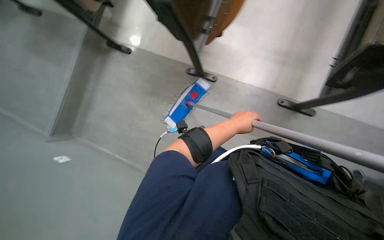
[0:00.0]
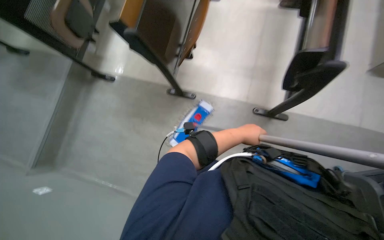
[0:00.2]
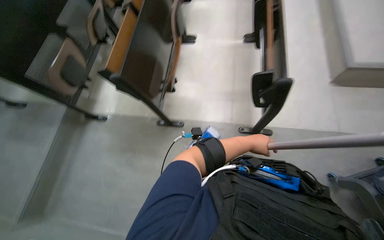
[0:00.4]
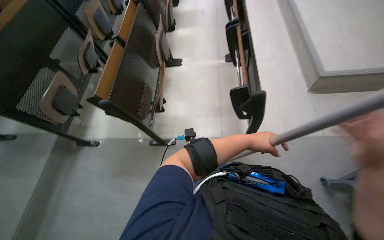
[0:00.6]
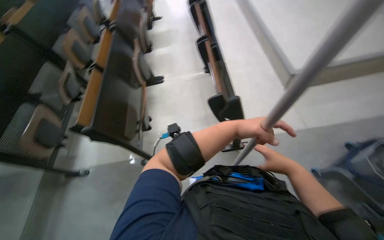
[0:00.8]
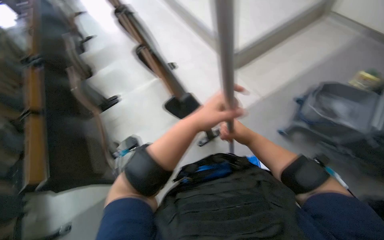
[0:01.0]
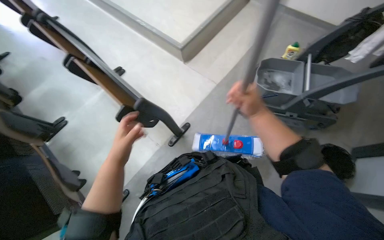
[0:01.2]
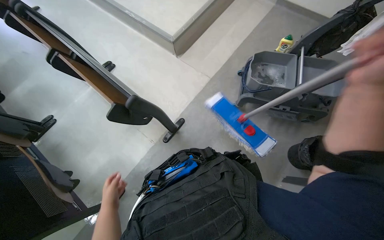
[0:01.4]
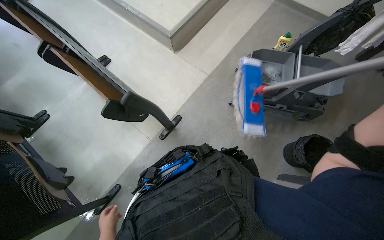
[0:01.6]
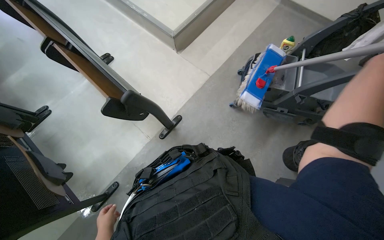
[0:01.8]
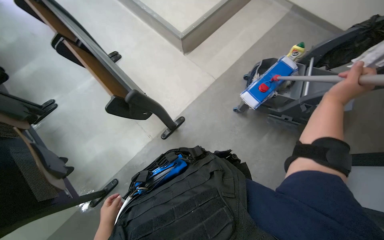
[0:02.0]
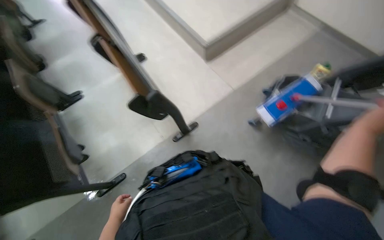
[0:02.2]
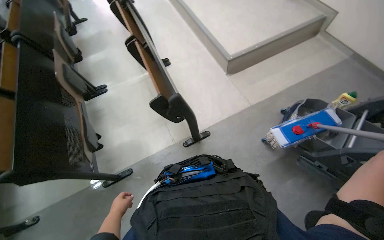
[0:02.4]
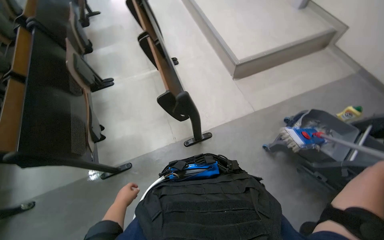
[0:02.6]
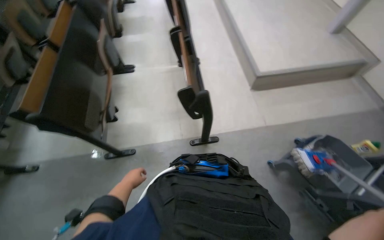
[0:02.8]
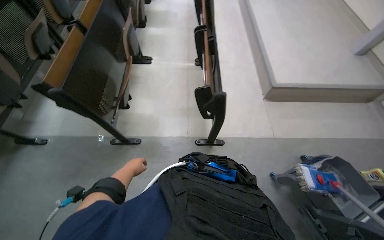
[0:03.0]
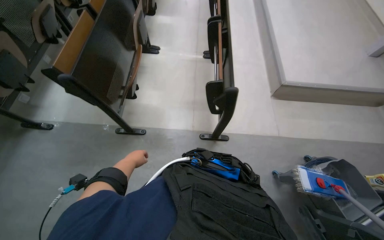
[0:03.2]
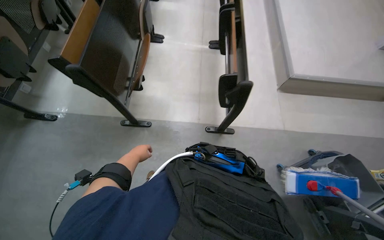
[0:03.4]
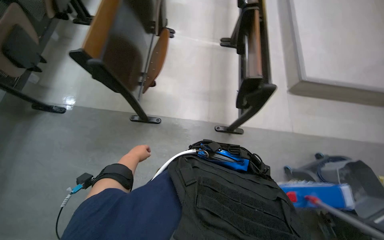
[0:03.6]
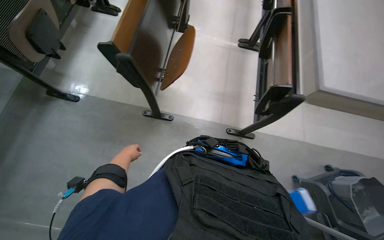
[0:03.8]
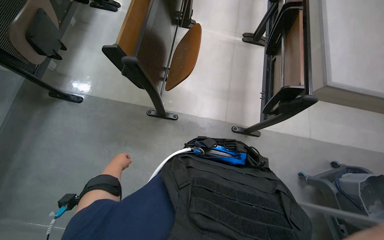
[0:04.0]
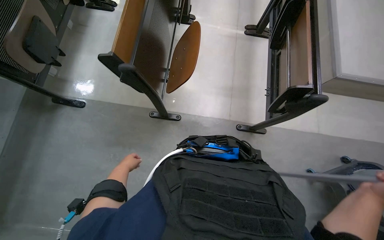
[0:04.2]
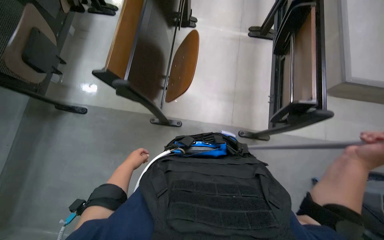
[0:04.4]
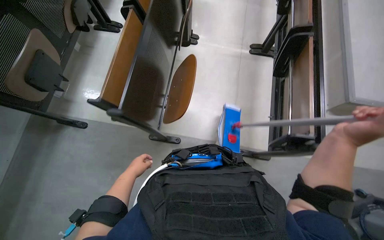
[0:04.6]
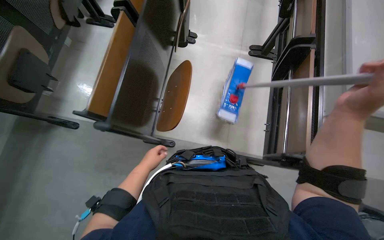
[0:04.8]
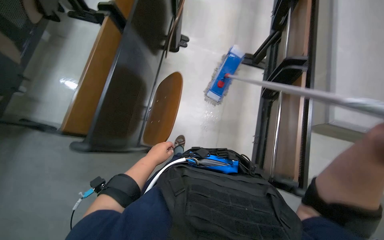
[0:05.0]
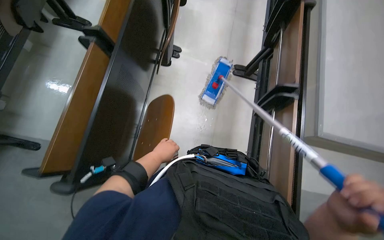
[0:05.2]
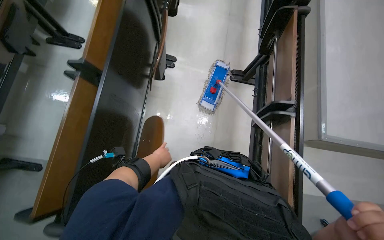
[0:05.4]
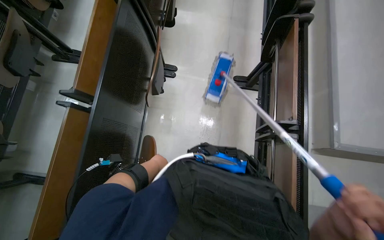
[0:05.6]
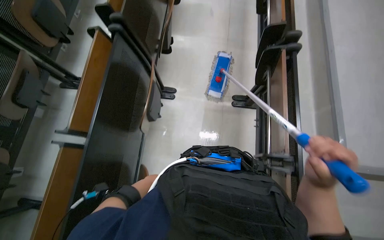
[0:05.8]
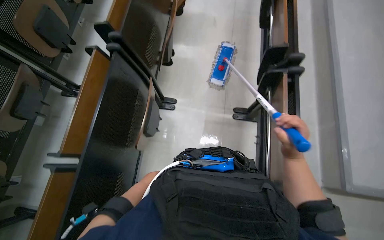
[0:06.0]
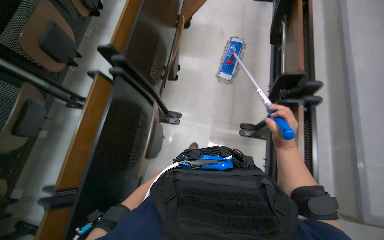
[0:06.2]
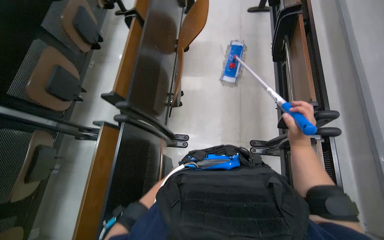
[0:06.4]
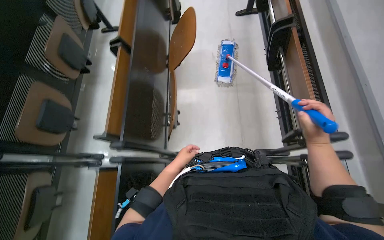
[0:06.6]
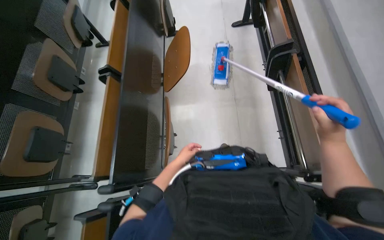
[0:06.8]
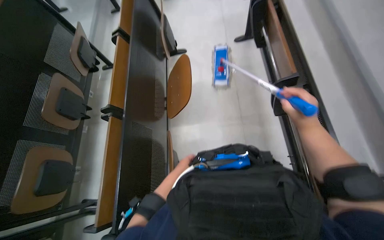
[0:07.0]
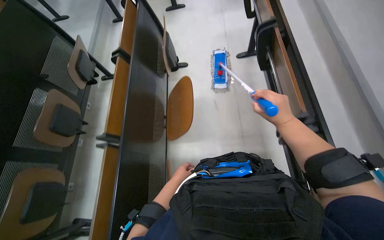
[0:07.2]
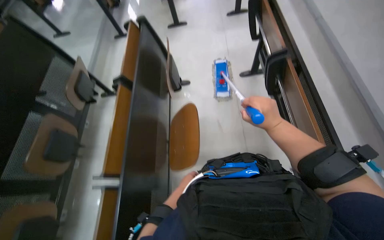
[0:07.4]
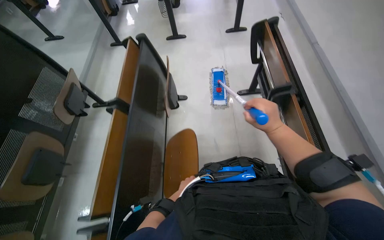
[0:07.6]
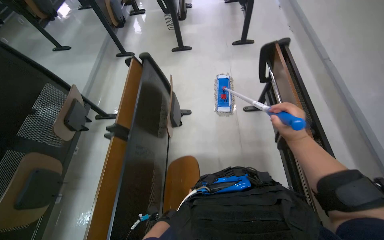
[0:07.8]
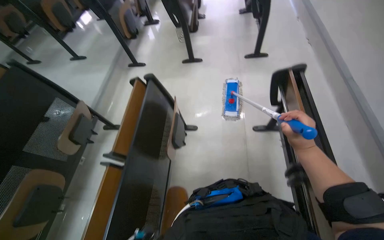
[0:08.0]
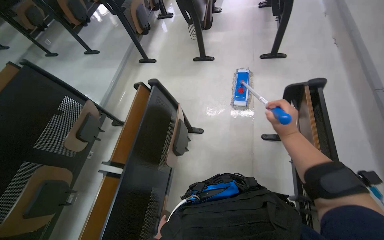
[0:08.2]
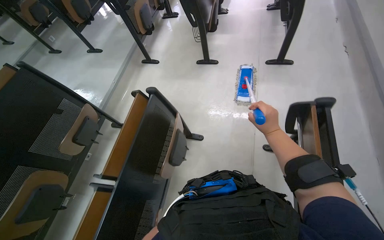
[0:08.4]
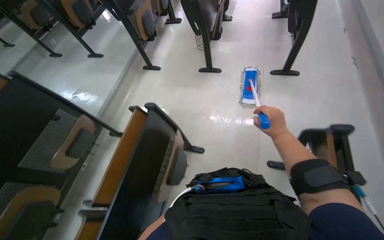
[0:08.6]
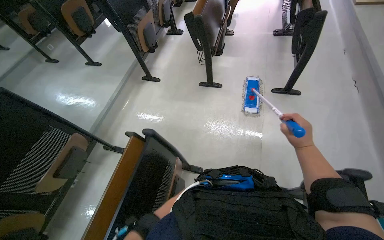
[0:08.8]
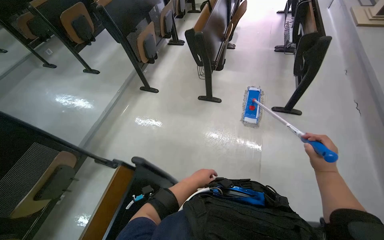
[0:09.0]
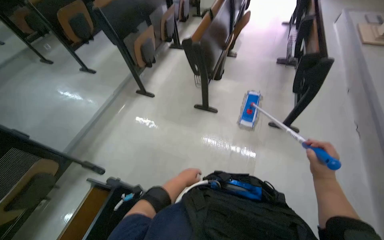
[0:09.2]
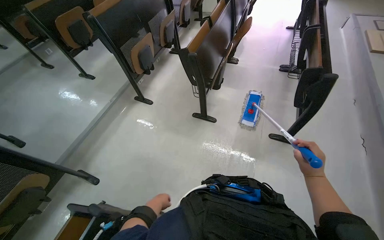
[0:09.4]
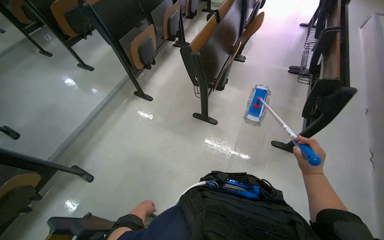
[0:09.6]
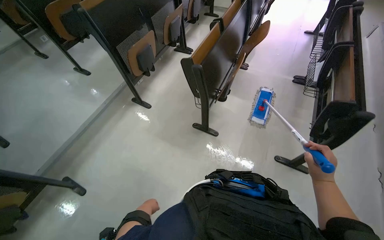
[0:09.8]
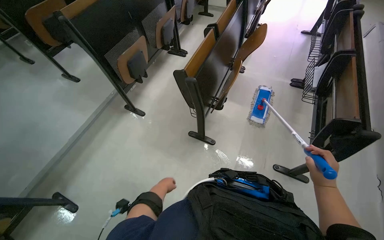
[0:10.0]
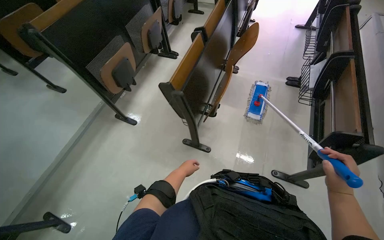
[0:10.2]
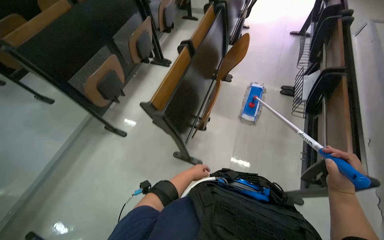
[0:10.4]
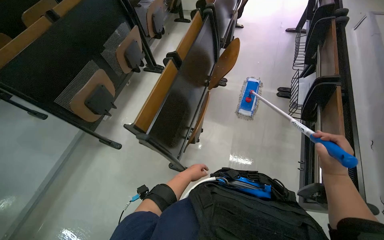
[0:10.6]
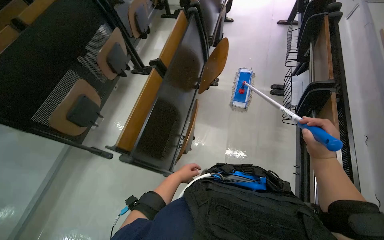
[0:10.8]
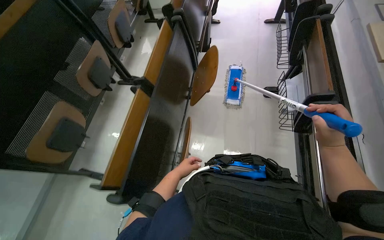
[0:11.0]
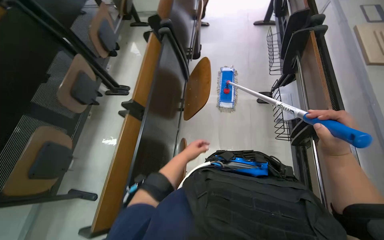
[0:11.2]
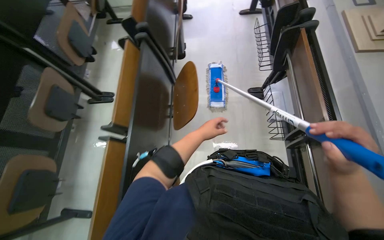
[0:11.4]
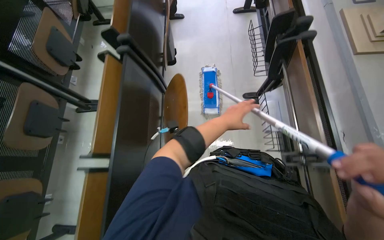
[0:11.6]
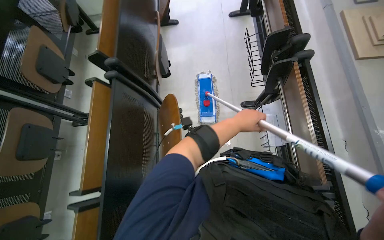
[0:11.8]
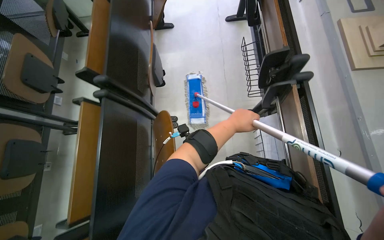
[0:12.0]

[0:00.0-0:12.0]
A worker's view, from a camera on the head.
Job: mopping floor.
The whole recording: Mopping classroom floor. The worker mops the classroom floor, occasionally adjusting the mop and moving the cleaning cart.
0:00.0 to 0:01.6: The head rotates some 75 degrees to the right. The camera pitches upward, by some 25 degrees.
0:01.6 to 0:03.0: The head rotates approximately 50 degrees to the left.
0:03.0 to 0:04.4: The wearer looks about 15 degrees further downward.
0:04.4 to 0:06.0: The camera is carried some 90 cm.
0:06.0 to 0:07.6: The head travels approximately 90 cm. The camera pitches upward, by approximately 15 degrees.
0:07.6 to 0:09.0: The camera travels about 80 cm.
0:09.0 to 0:10.4: The wearer moves some 90 cm.
0:10.4 to 0:12.0: The camera is carried roughly 1 m. The view tips downward by some 15 degrees.

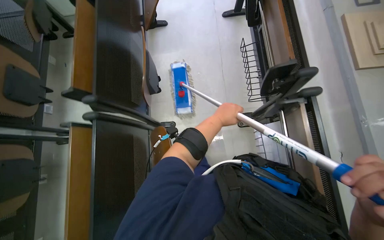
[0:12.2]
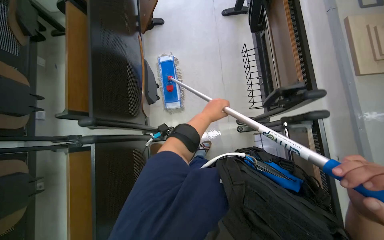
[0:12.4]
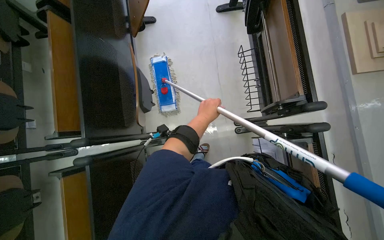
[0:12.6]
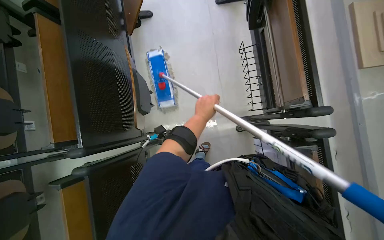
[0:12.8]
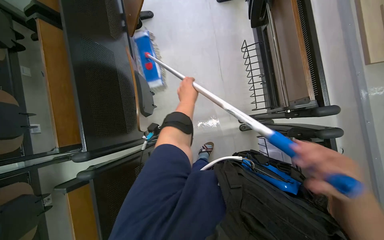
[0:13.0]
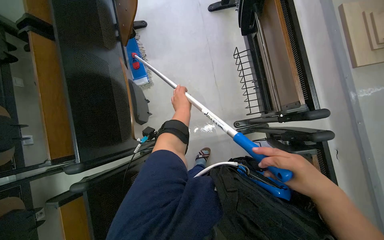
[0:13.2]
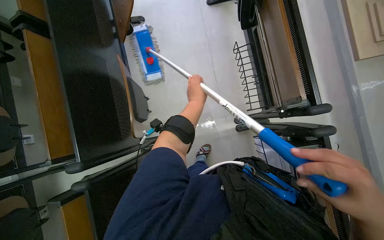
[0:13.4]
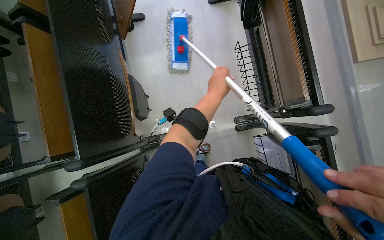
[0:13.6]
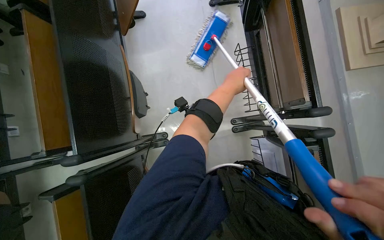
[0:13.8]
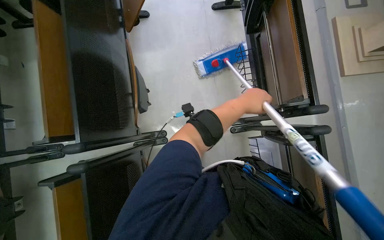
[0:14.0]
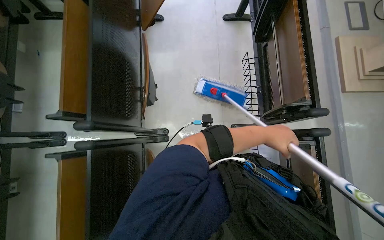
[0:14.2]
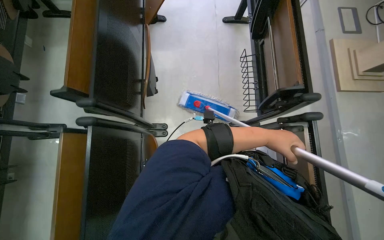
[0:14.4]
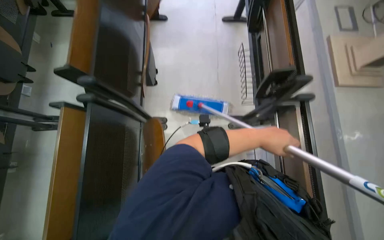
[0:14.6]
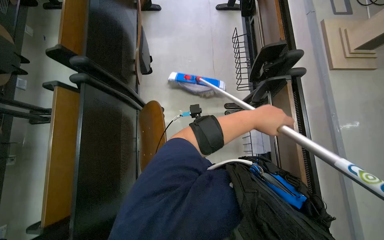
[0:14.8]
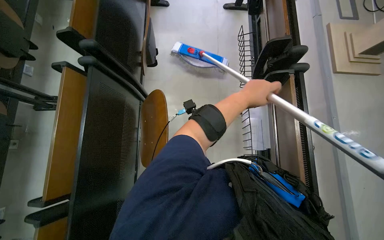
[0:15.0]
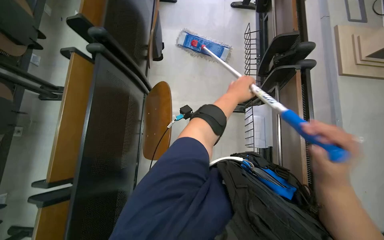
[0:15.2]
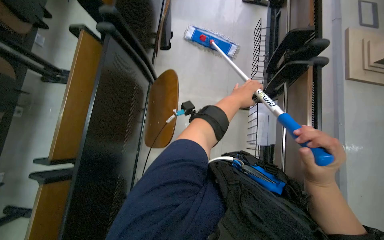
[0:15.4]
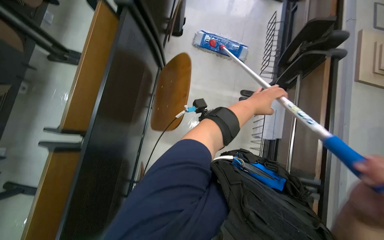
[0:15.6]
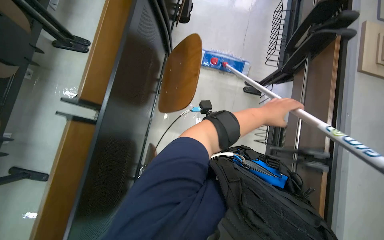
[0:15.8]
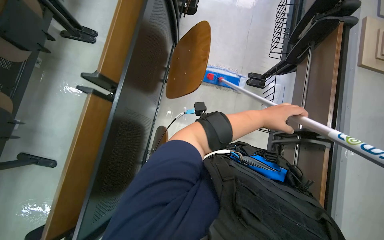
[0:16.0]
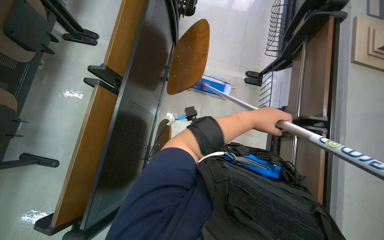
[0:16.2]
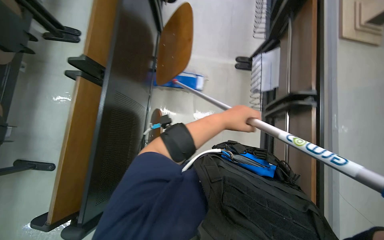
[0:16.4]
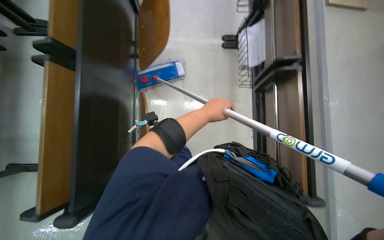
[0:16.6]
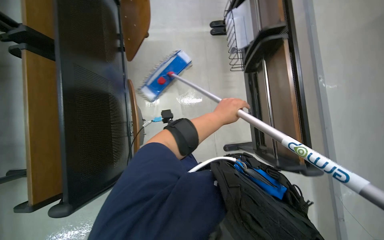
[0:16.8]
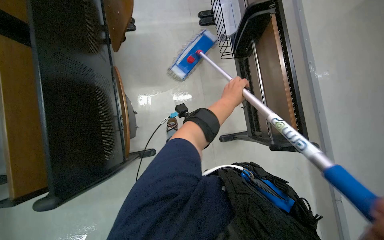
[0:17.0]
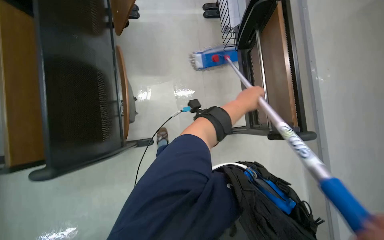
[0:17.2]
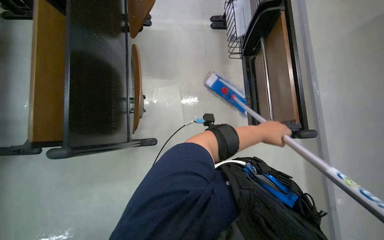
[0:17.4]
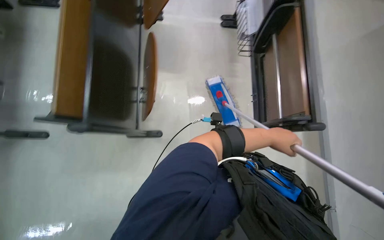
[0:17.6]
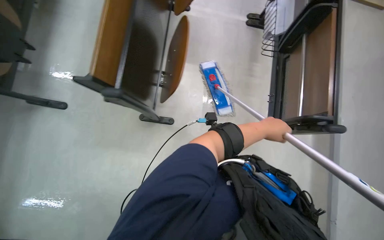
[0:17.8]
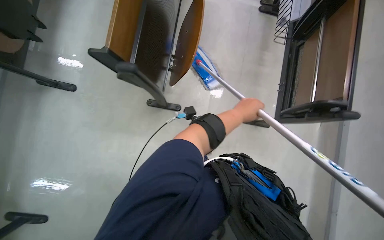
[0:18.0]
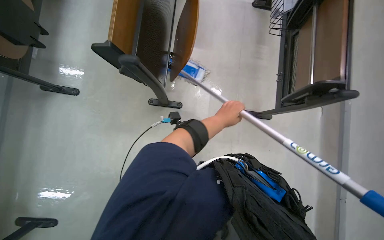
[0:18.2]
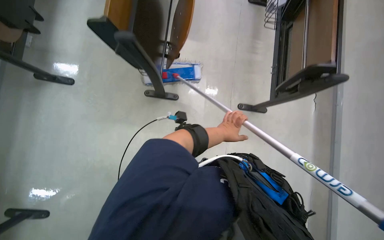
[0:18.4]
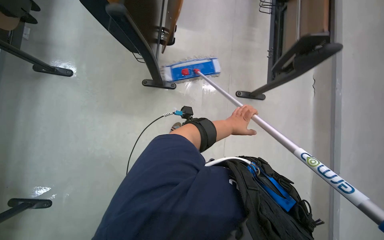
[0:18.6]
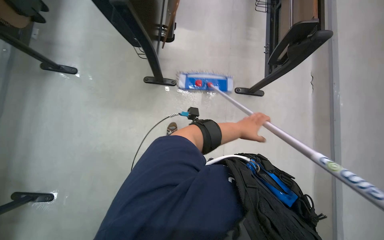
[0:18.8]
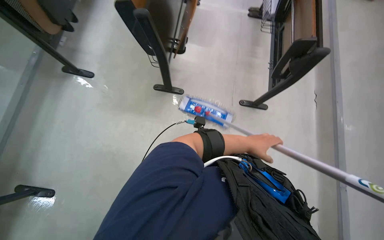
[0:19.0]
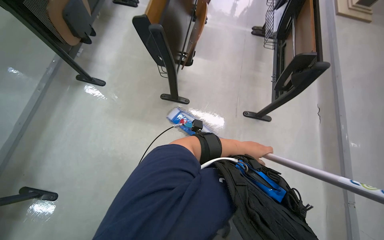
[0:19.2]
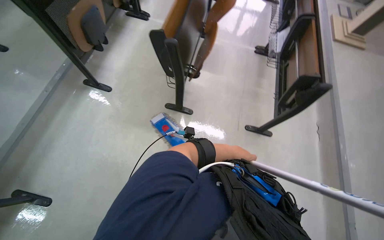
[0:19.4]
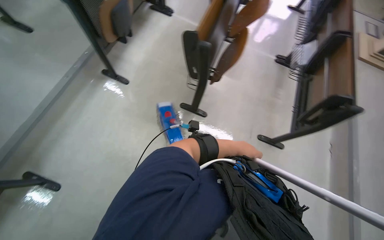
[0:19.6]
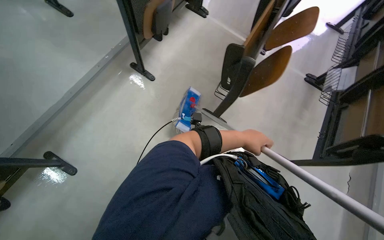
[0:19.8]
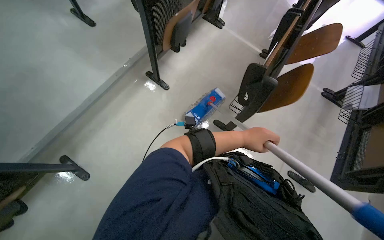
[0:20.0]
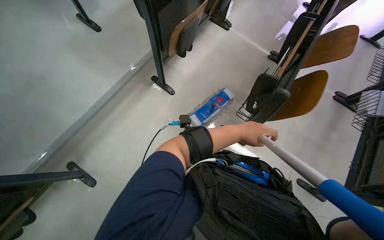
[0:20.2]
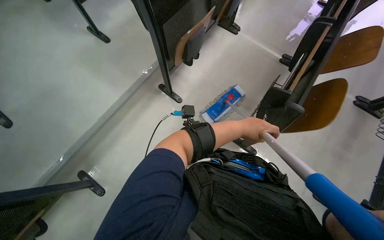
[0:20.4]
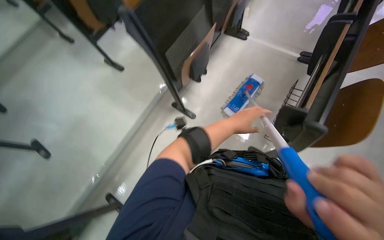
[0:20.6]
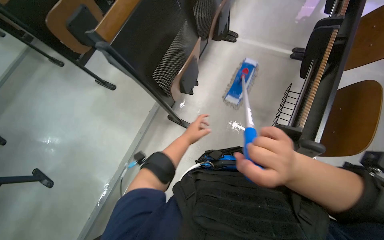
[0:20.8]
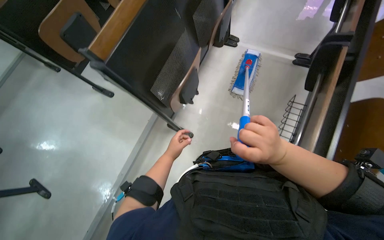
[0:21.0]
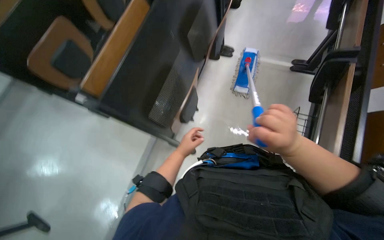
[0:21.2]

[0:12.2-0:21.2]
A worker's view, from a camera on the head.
Job: mopping floor.
The whole recording: Mopping classroom floor. The worker mops the classroom floor, occasionally adjusting the mop and moving the cleaning cart.
0:12.2 to 0:13.8: The left hand is displaced up the picture by about 30 cm, and goes to the left and returns, some 15 cm each way.
0:13.8 to 0:15.2: The head travels approximately 50 cm.
0:15.2 to 0:16.6: The head travels approximately 40 cm.
0:16.6 to 0:18.2: The left hand goes to the right and returns, about 25 cm each way.
0:19.8 to 0:21.2: The head travels approximately 60 cm. The view swings about 15 degrees to the left.
